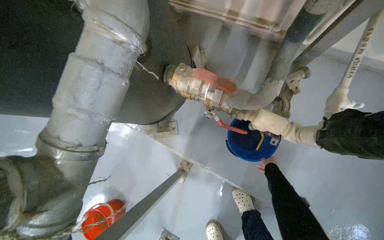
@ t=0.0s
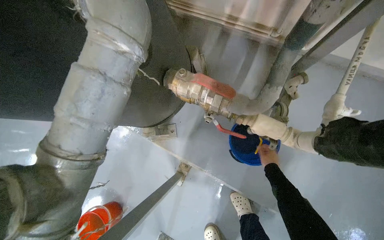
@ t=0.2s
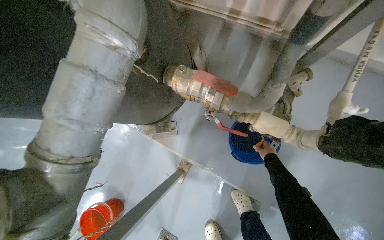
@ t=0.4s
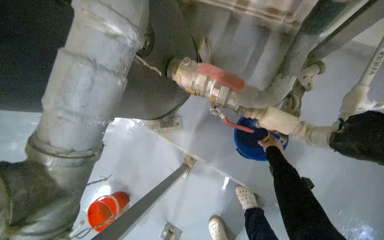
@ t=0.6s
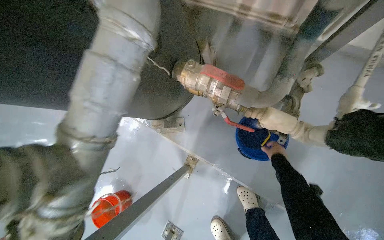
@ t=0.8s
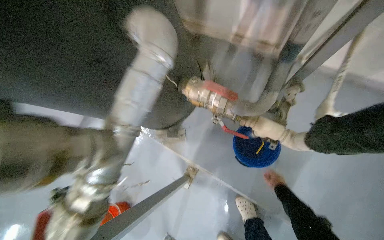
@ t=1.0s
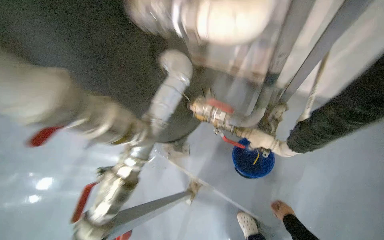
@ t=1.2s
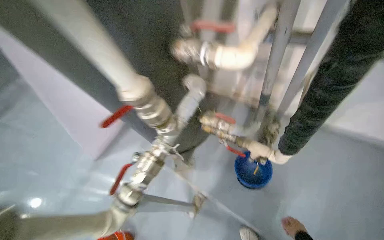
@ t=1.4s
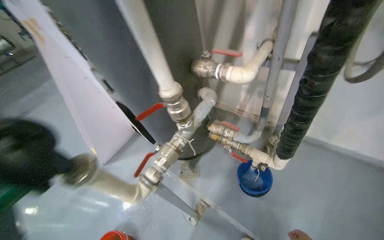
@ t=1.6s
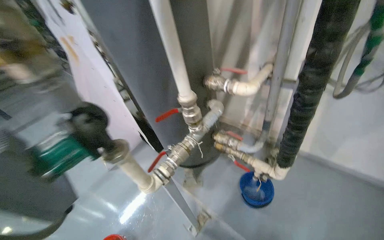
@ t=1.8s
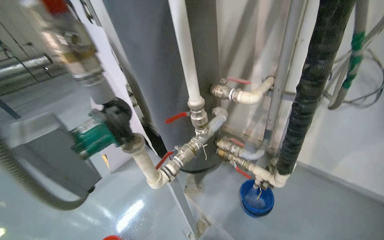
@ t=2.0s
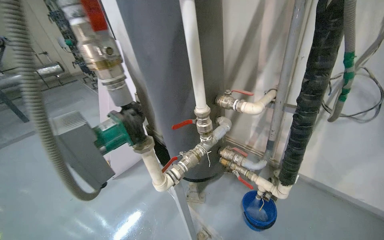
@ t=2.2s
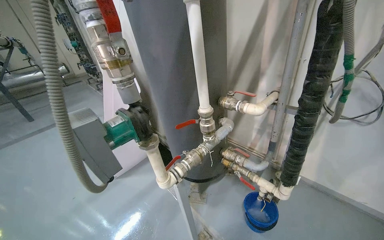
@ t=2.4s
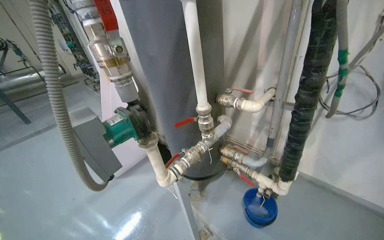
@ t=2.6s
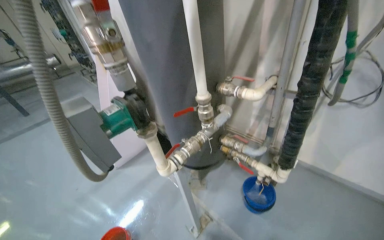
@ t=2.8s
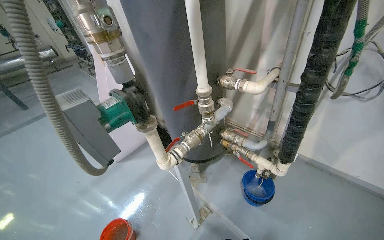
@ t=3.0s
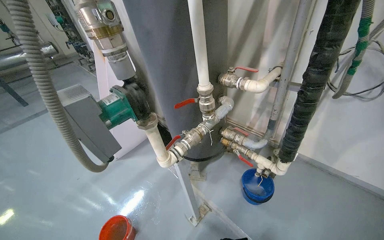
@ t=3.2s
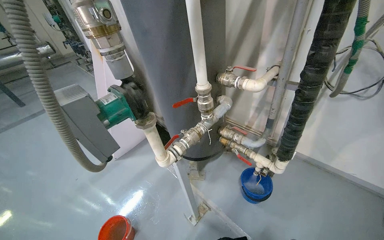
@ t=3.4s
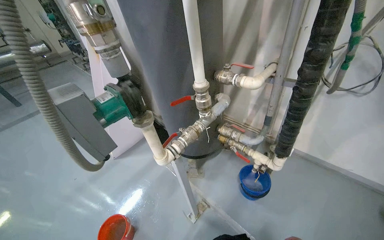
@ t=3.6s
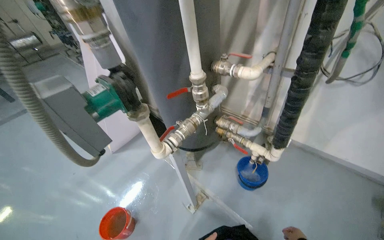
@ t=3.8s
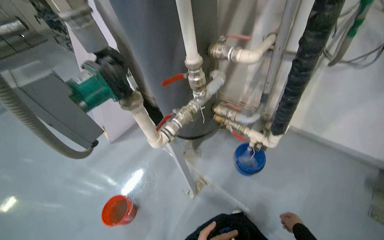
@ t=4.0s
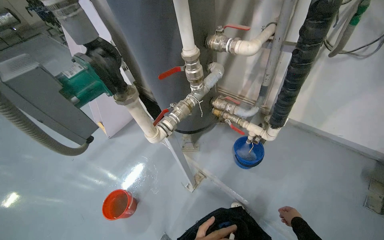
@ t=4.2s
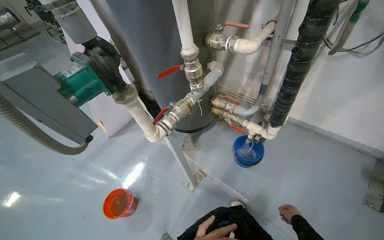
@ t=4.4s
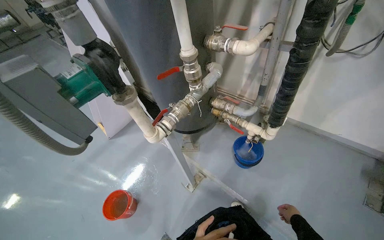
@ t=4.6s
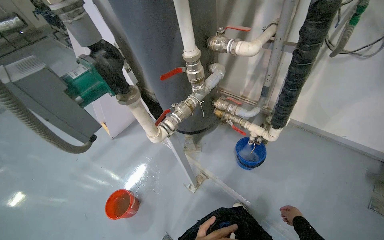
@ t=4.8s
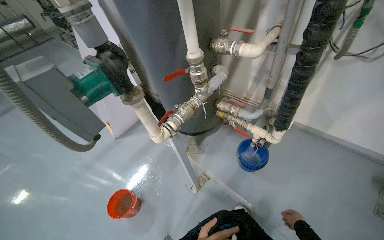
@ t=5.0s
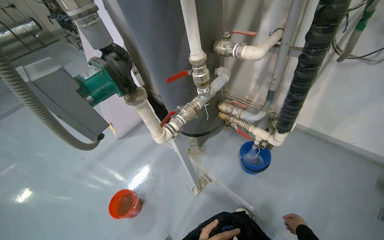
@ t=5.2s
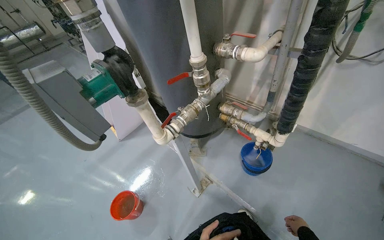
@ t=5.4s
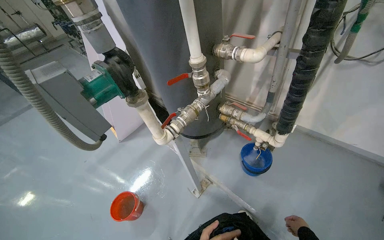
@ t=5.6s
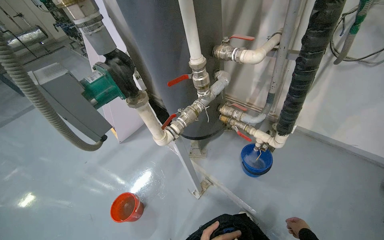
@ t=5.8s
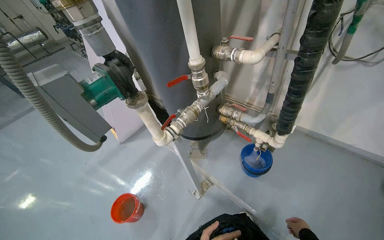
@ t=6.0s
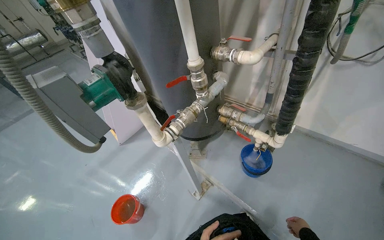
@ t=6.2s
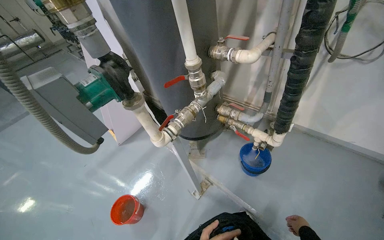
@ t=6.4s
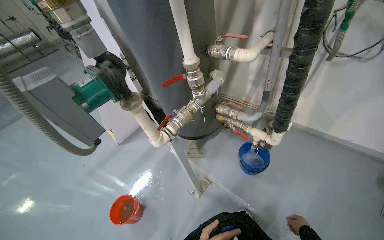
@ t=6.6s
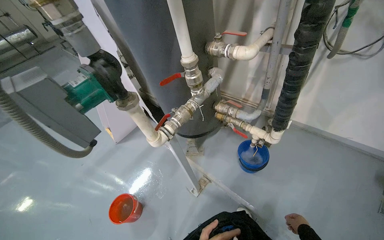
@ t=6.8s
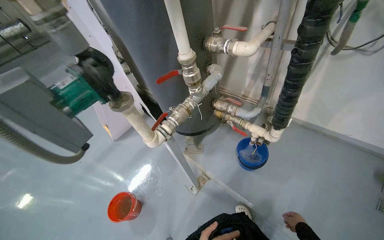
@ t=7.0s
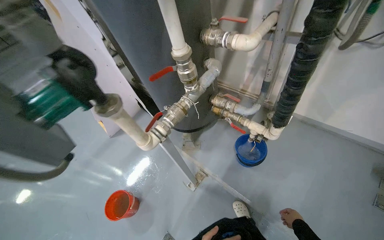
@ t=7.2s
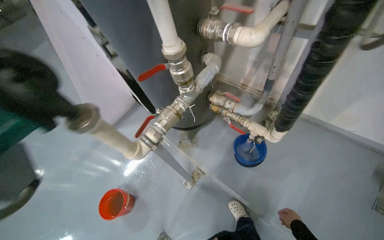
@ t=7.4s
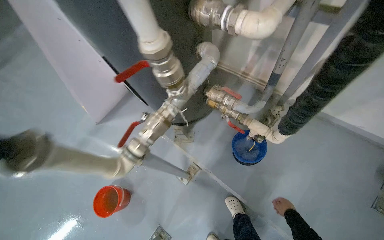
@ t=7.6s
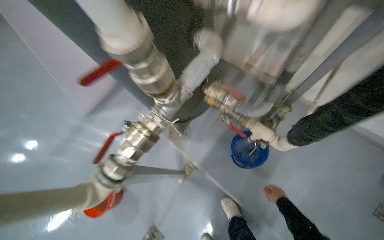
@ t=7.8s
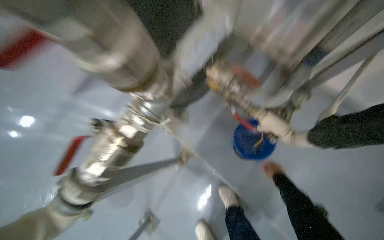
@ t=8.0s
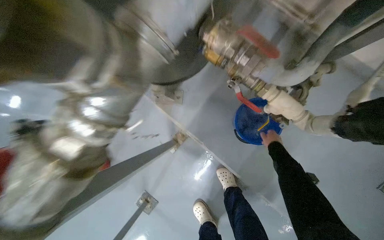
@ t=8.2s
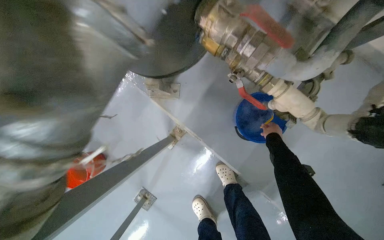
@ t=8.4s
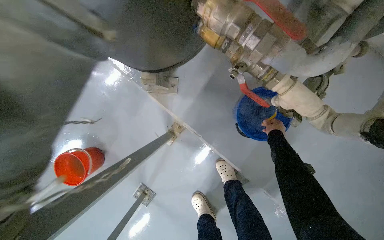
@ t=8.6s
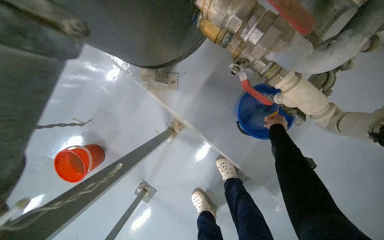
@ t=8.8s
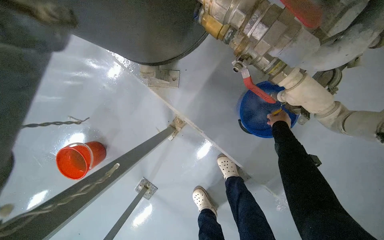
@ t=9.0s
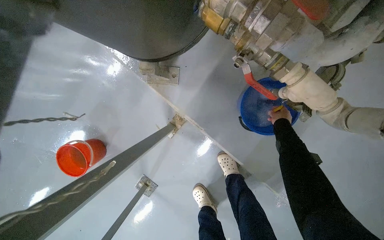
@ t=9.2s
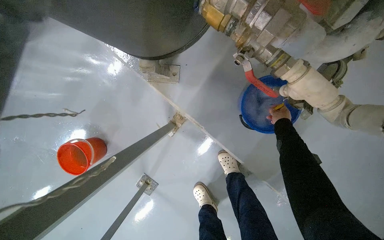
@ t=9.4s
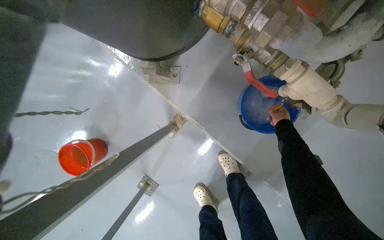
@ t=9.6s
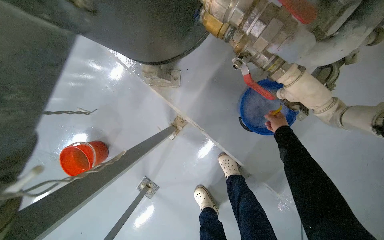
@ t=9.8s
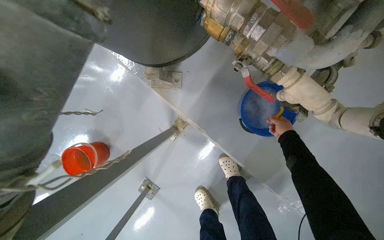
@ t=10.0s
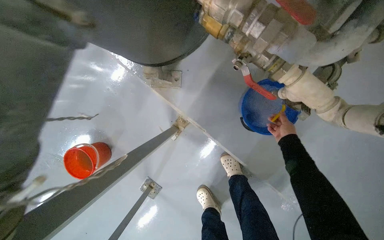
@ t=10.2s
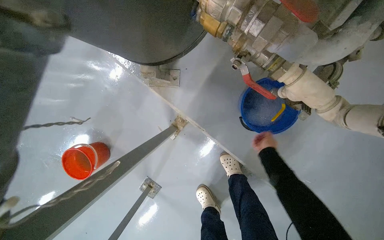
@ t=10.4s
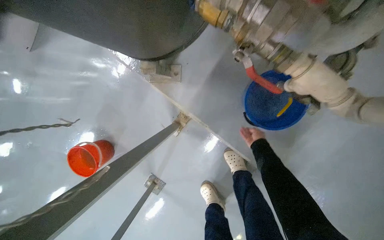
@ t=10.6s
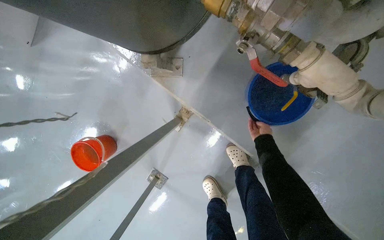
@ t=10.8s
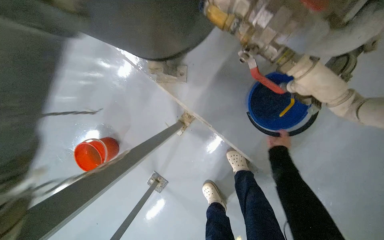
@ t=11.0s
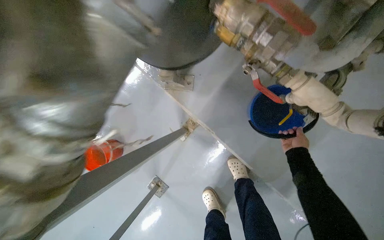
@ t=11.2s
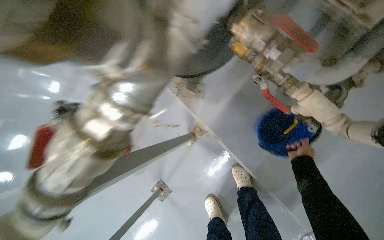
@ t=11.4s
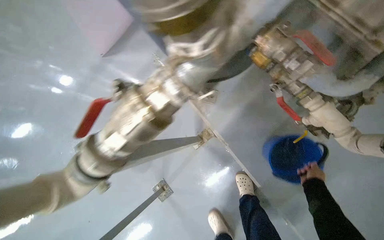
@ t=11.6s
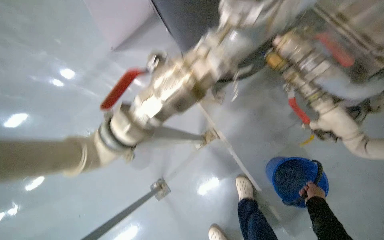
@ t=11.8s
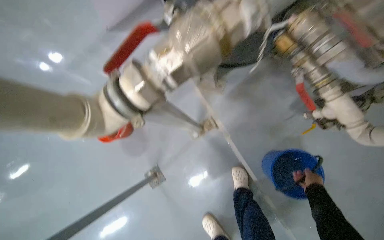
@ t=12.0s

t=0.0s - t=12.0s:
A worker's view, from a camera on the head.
Job: wiping surfaces.
The whole recording: Cleaning pipe connection. The worker cleans a pipe connection with a brush, collecting dripping water in a bucket.
t=0.0s - t=1.6s: The head travels approximately 60 cm. The view tilts about 35 degrees upward.
t=6.0s - t=7.6s: The view tips downward by about 15 degrees. The right hand travels farther from the camera by some 20 cm.
t=7.6s - t=9.0s: The camera travels approximately 50 cm. The view tilts about 35 degrees downward.
t=9.0s - t=10.4s: The right hand is displaced down the picture by about 10 cm.
t=10.4s - t=12.0s: The right hand shifts about 15 cm nearer to the camera and down the picture.

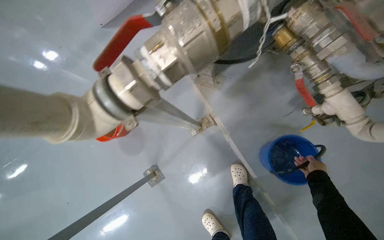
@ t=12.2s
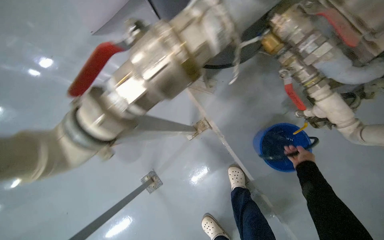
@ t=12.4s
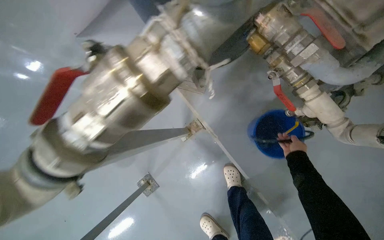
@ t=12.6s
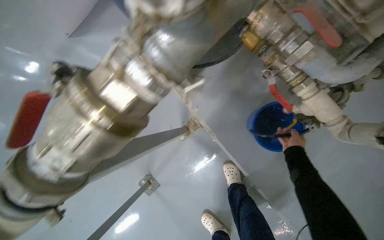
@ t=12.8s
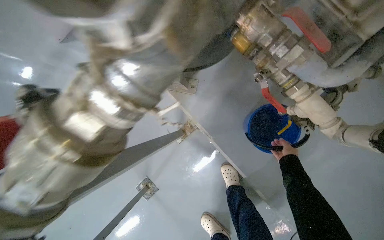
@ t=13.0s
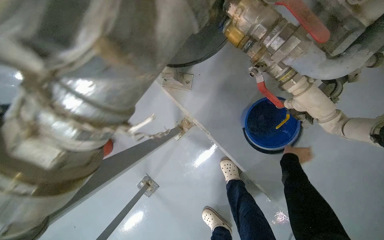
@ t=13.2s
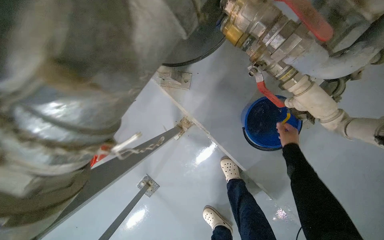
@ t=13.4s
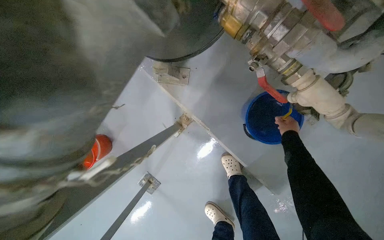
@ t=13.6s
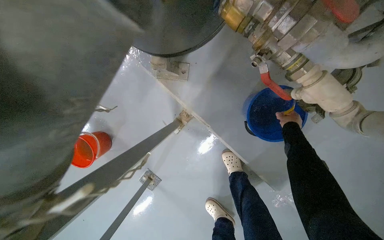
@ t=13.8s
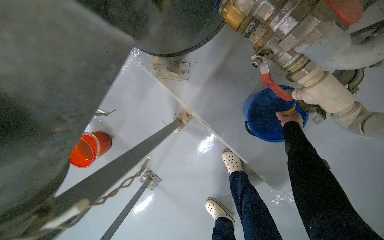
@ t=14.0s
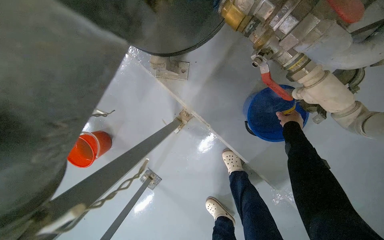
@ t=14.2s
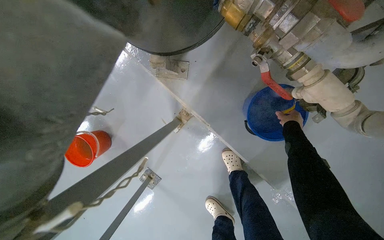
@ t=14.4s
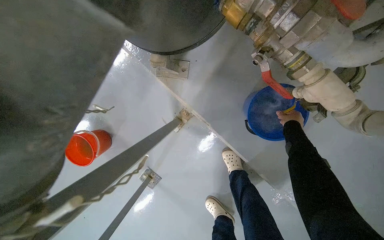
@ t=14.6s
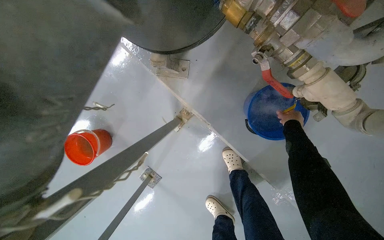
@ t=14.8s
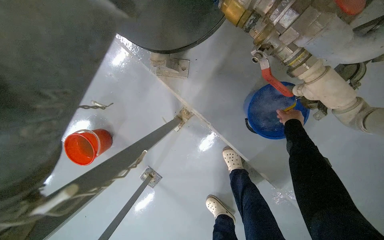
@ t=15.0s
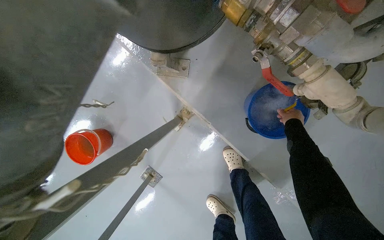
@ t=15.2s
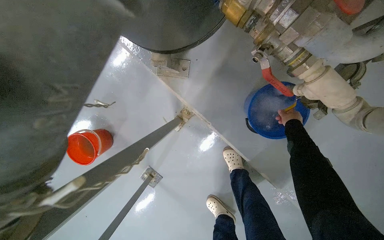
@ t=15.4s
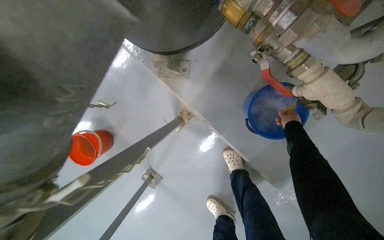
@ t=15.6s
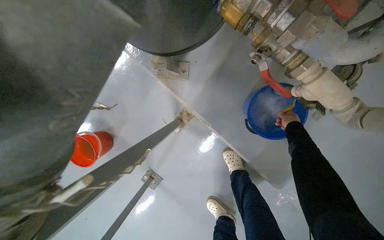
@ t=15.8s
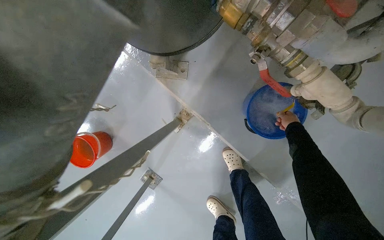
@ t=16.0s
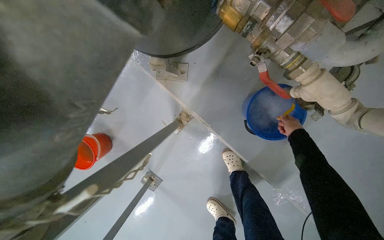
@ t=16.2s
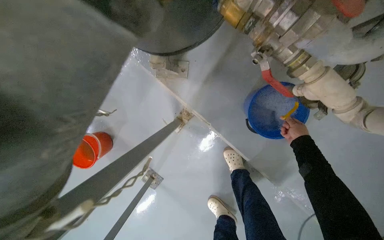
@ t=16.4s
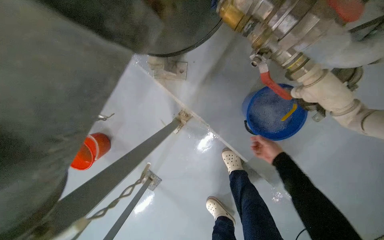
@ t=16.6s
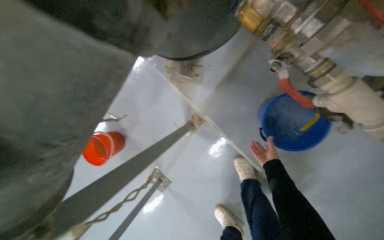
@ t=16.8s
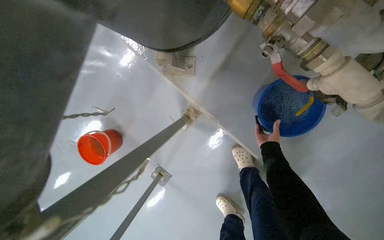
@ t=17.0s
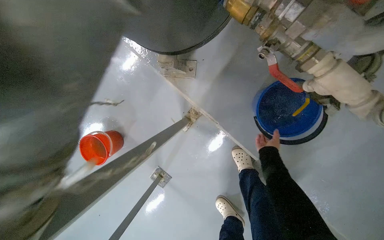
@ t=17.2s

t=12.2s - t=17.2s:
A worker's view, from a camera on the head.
Job: wiping surfaces.
The whole recording: Cleaning pipe connection. The worker cleans a pipe connection with a brush, collecting dripping water in a bucket.
t=12.2s - t=13.8s: The view tilts about 10 degrees downward. The right hand moves up the picture, roughly 15 cm.
t=15.6s - t=17.2s: The right hand shifts about 20 cm down the picture and to the left.

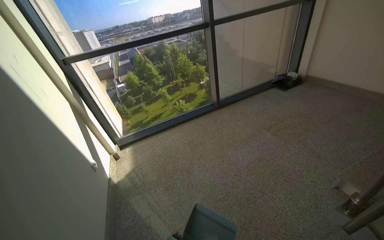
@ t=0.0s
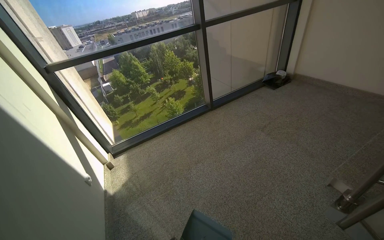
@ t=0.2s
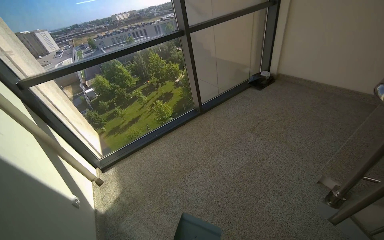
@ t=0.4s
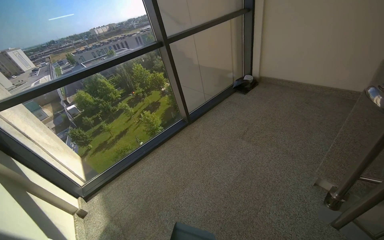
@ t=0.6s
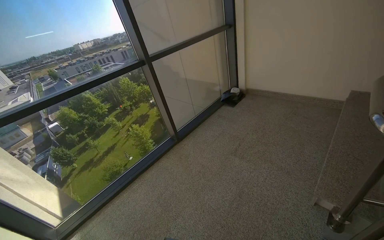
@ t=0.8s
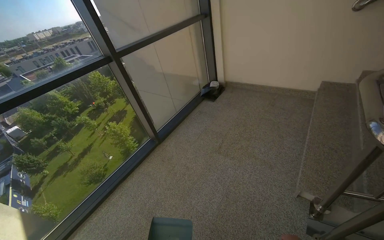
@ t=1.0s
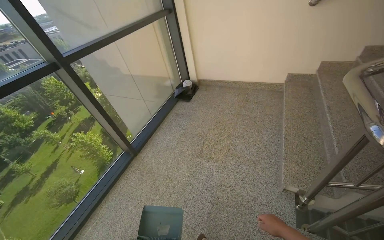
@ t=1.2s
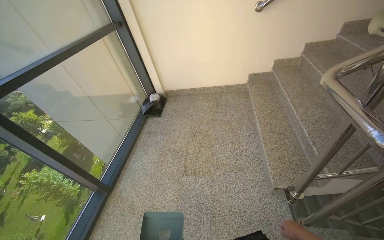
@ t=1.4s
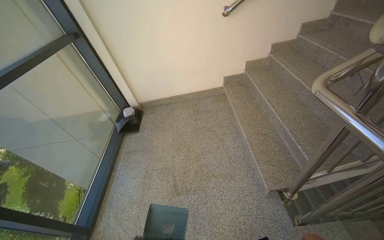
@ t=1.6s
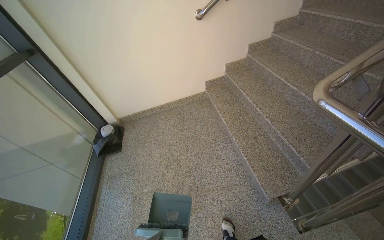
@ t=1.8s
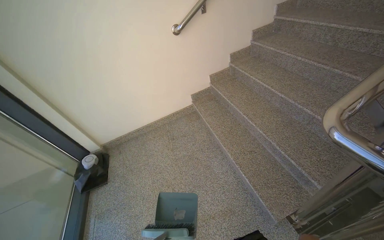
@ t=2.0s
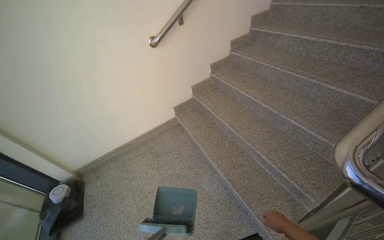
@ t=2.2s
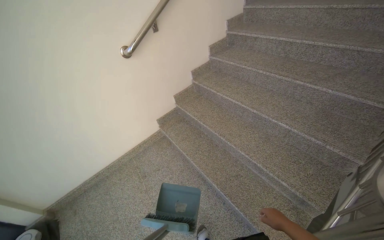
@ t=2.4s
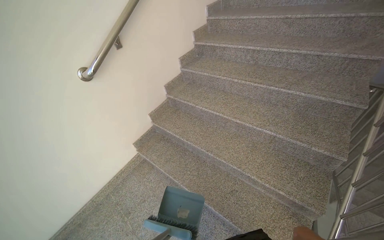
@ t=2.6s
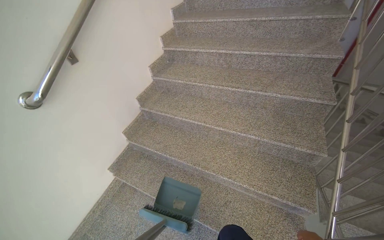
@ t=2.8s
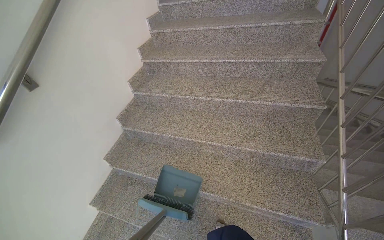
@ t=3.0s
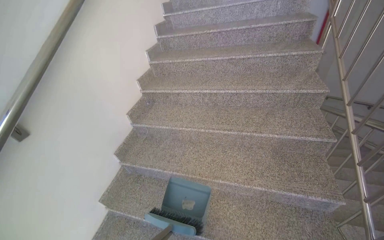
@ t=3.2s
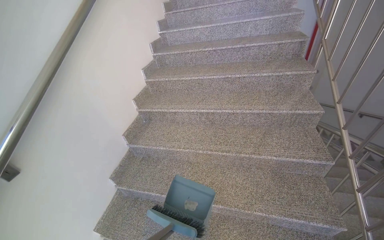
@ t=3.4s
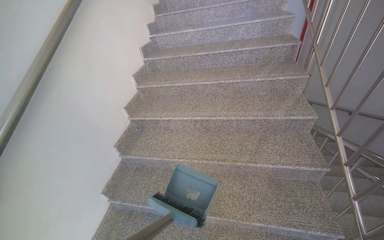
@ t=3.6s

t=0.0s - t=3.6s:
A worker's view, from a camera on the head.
Job: sweeping floor.
The whole recording: Sweeping stairwell floor. The worker sweeps the floor at the bottom of the stairwell with a broom and dustpan.
t=0.0s - t=1.8s: The camera is carried about 1 m. The wearer looks roughly 80 degrees further to the right.
t=1.8s - t=3.6s: The camera is carried approximately 1 m. The head turns to the right by about 65 degrees. The view tilts roughly 20 degrees upward.
